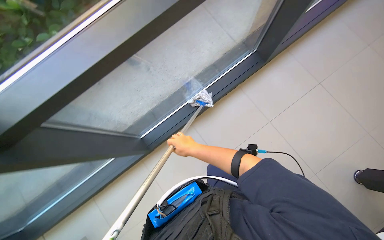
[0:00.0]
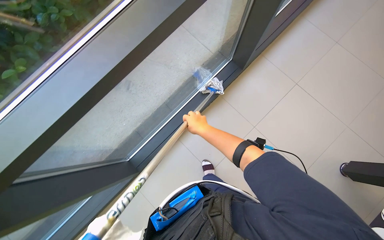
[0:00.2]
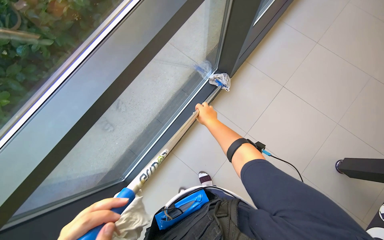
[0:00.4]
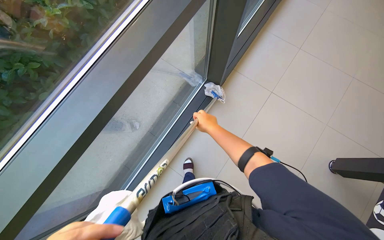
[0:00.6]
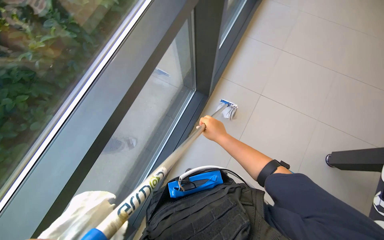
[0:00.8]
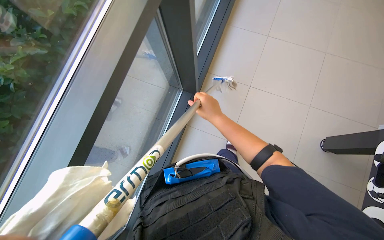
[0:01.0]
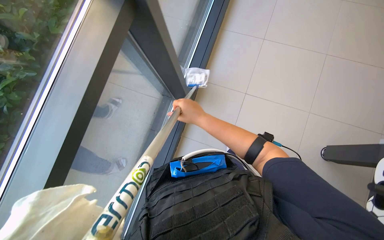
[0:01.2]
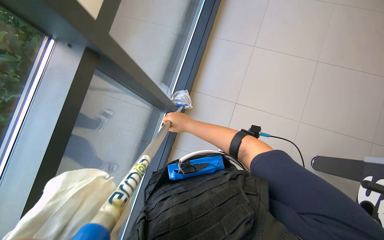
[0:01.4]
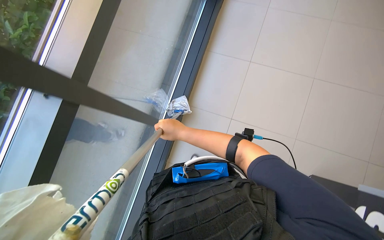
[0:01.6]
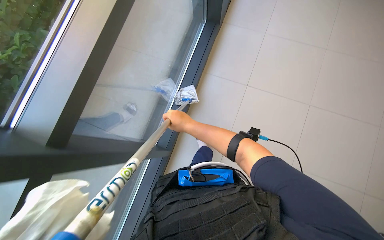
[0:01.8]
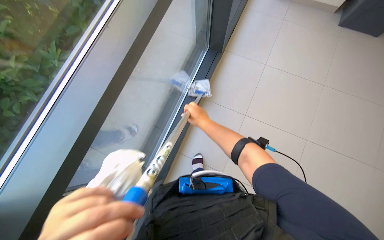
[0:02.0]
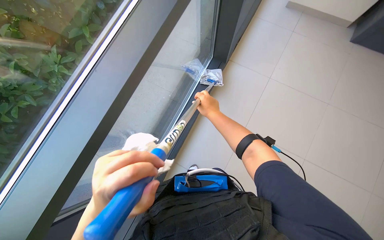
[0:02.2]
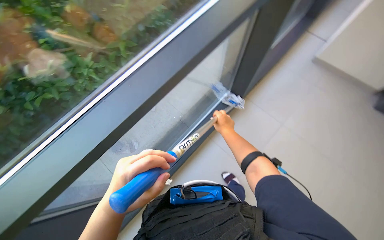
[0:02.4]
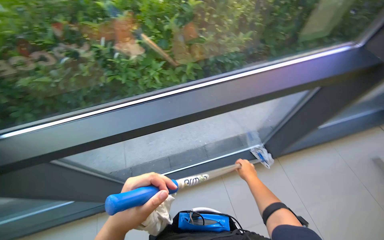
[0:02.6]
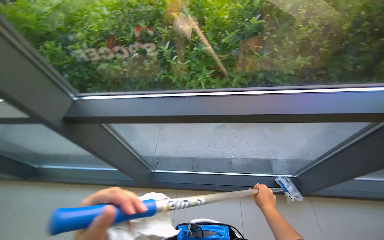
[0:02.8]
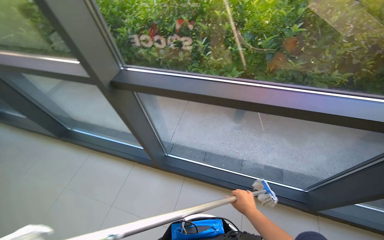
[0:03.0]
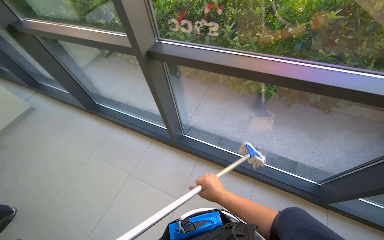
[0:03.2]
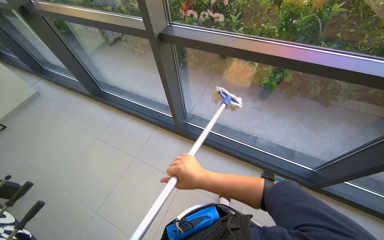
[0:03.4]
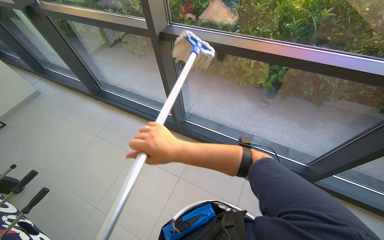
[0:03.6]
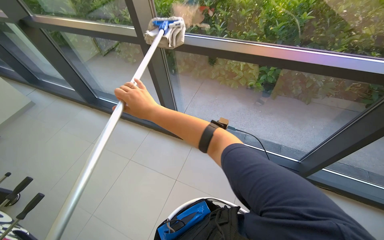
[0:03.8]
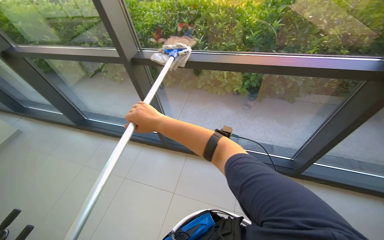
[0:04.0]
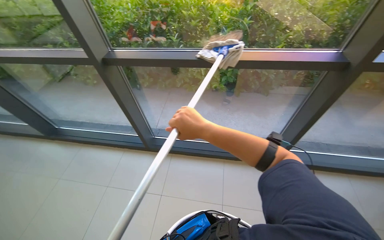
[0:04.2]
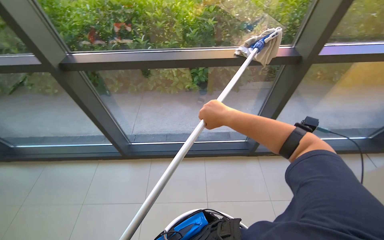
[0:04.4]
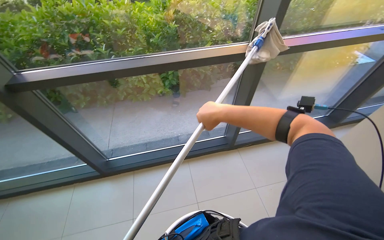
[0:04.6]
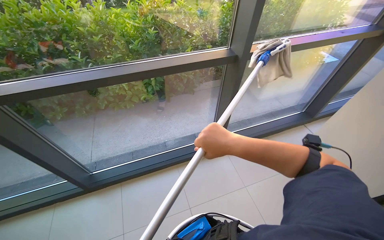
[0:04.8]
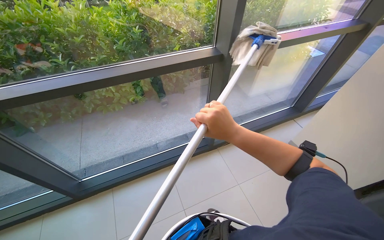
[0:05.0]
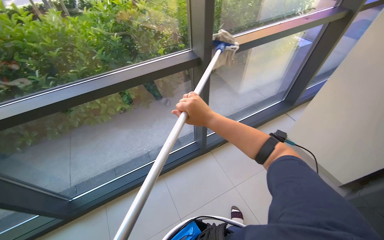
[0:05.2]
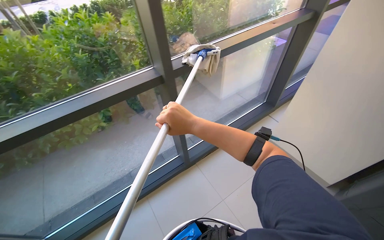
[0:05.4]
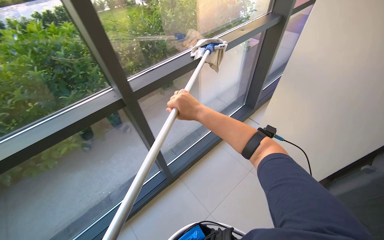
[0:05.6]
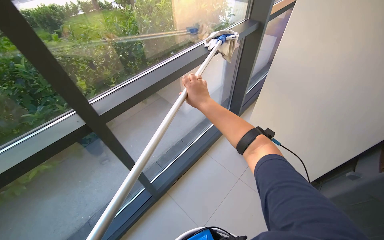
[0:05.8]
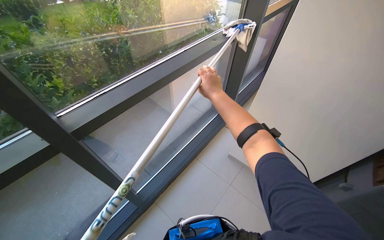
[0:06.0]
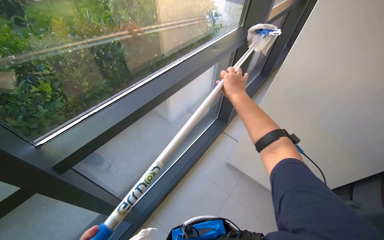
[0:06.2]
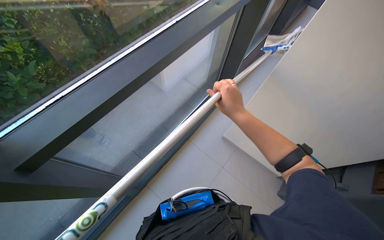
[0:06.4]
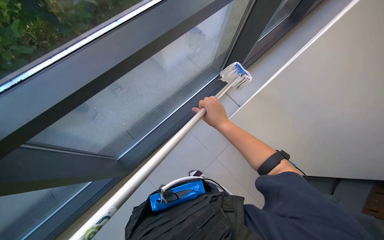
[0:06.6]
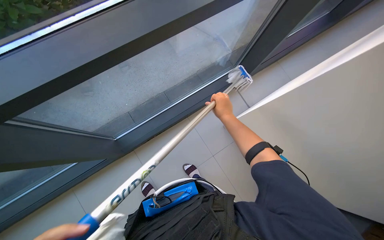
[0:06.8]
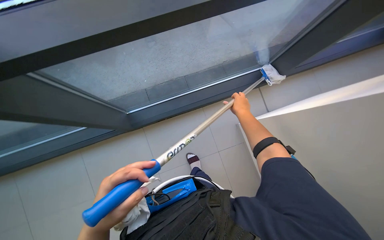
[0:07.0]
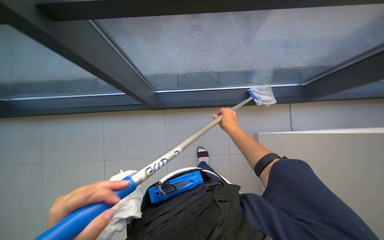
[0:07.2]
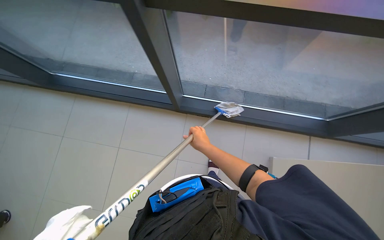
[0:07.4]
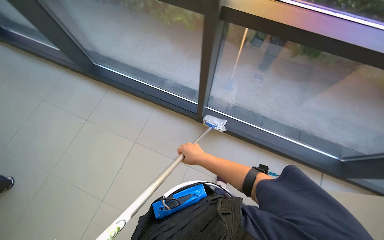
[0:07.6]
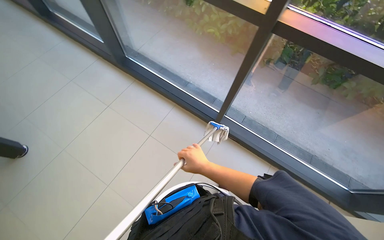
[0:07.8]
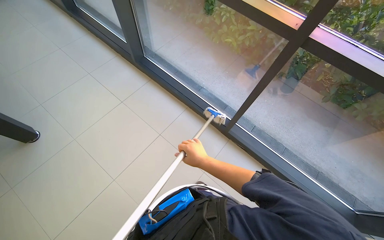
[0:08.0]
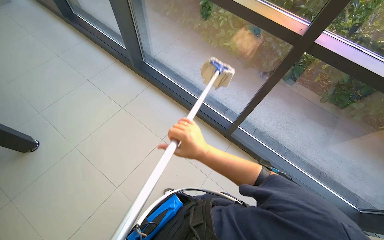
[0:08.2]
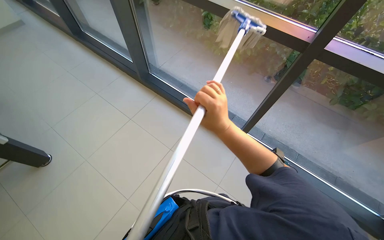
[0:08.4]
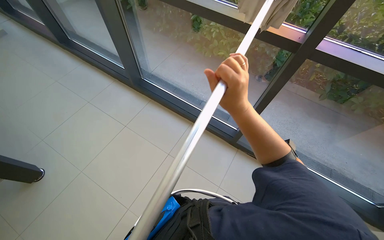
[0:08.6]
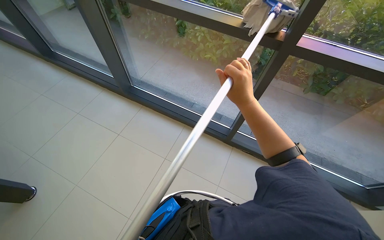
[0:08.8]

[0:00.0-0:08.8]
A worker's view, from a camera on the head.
Job: cleaning windows.
The whole recording: Cleaning glass windows. The worker cleans the large glass windows with a mop tool.
0:00.0 to 0:01.4: The view pans to the left by approximately 15 degrees. The camera pitches downward, by about 20 degrees.
0:01.4 to 0:03.0: The head rotates about 80 degrees to the left.
0:03.0 to 0:04.4: The head rotates approximately 20 degrees to the right.
0:04.4 to 0:05.8: The wearer moves some 70 cm. The wearer looks about 45 degrees further to the right.
0:05.8 to 0:07.4: The camera is carried some 50 cm. The wearer looks some 30 degrees further downward. The scene turns roughly 30 degrees clockwise in the picture.
0:07.4 to 0:08.8: The head travels some 60 cm. The view tilts about 15 degrees upward.

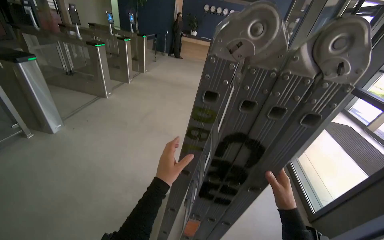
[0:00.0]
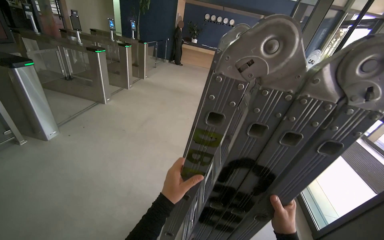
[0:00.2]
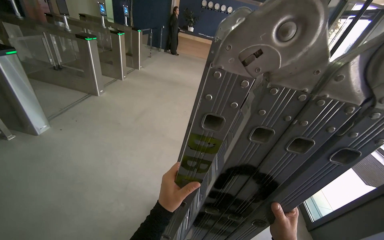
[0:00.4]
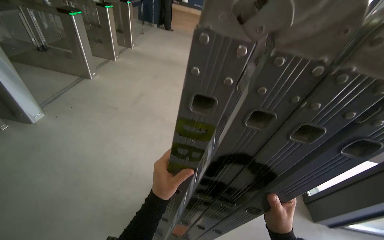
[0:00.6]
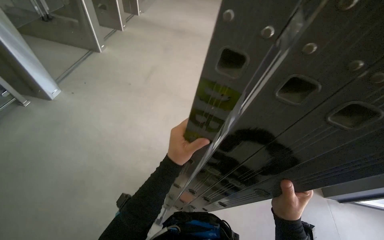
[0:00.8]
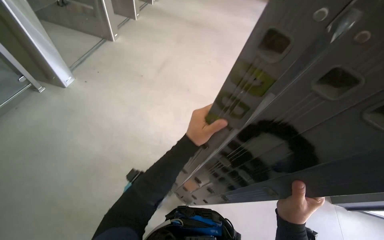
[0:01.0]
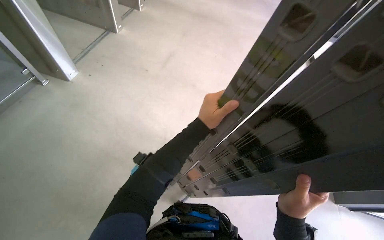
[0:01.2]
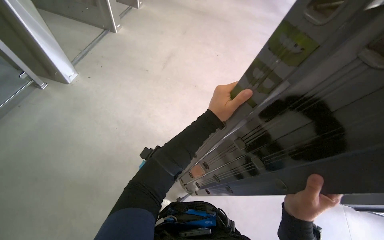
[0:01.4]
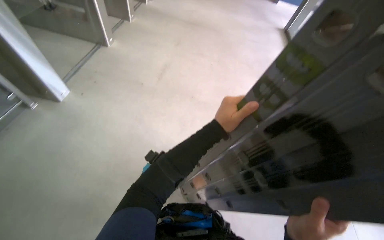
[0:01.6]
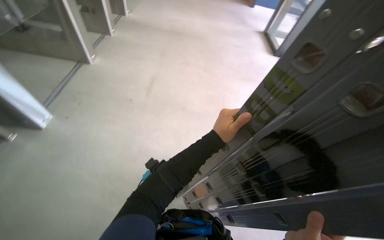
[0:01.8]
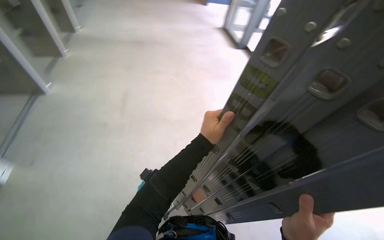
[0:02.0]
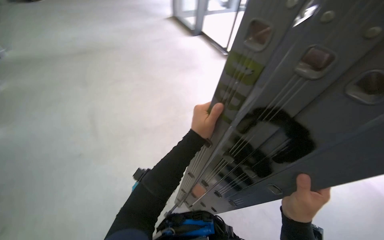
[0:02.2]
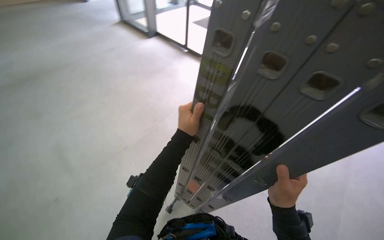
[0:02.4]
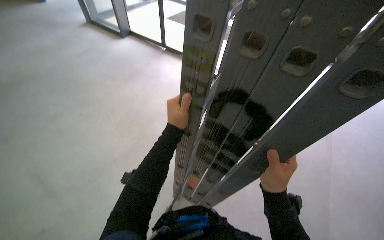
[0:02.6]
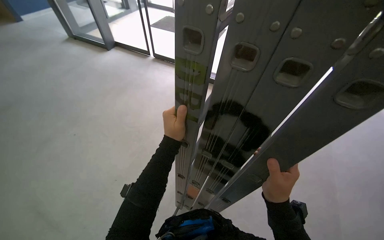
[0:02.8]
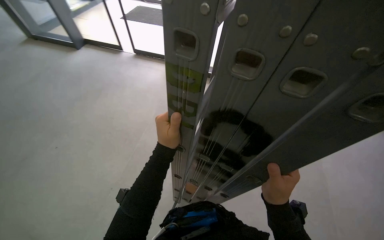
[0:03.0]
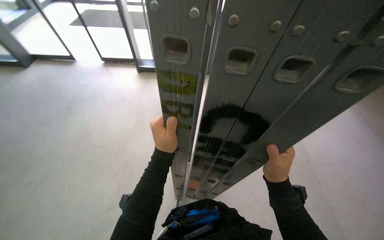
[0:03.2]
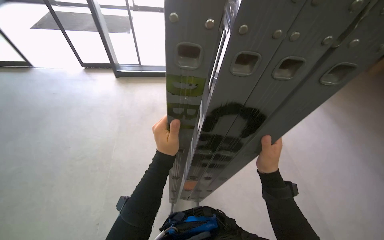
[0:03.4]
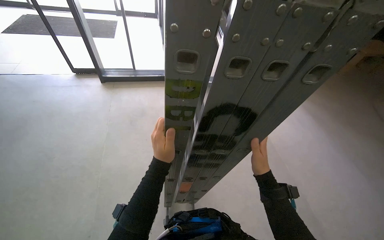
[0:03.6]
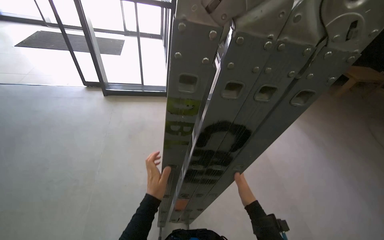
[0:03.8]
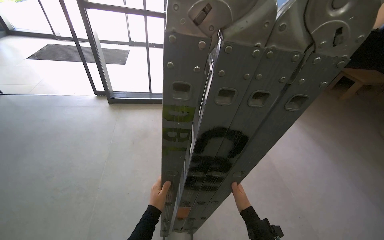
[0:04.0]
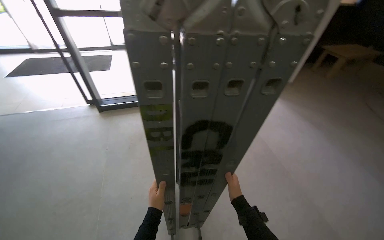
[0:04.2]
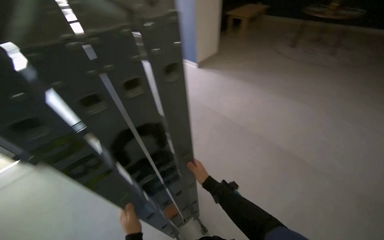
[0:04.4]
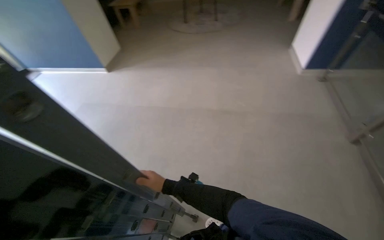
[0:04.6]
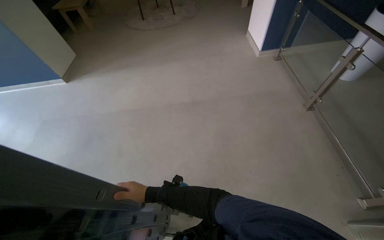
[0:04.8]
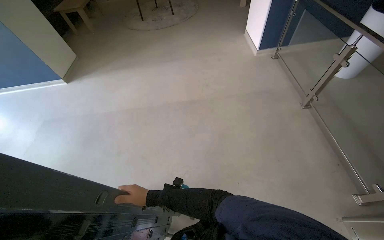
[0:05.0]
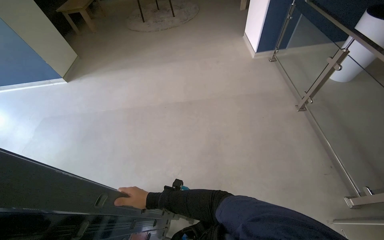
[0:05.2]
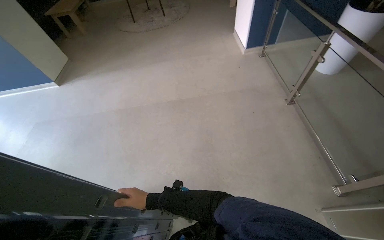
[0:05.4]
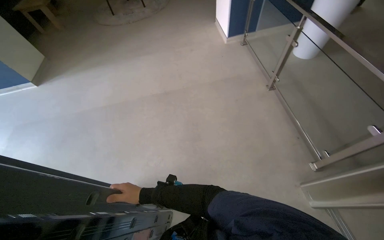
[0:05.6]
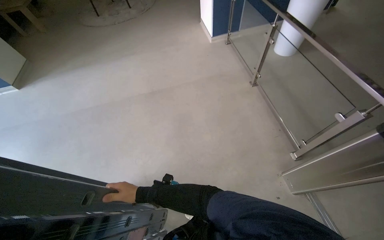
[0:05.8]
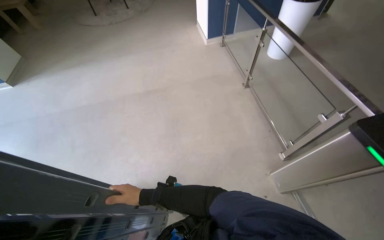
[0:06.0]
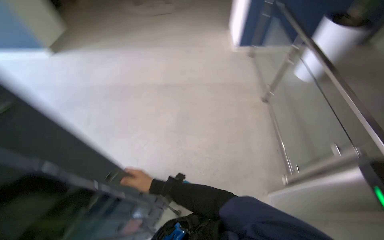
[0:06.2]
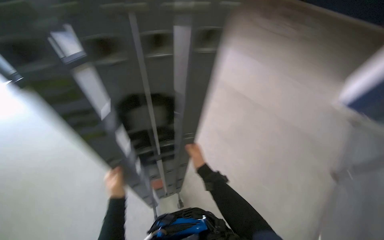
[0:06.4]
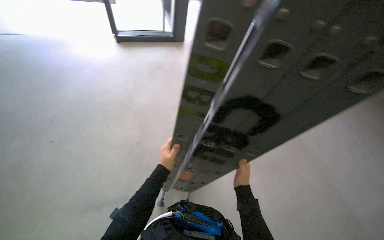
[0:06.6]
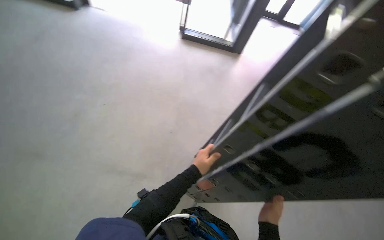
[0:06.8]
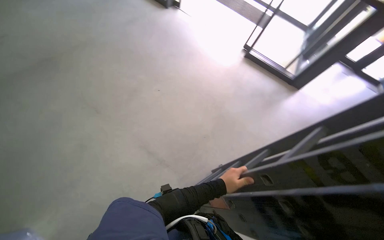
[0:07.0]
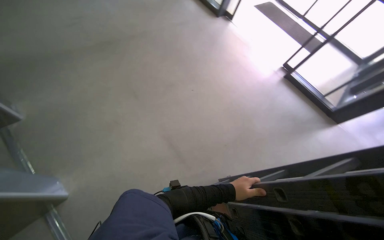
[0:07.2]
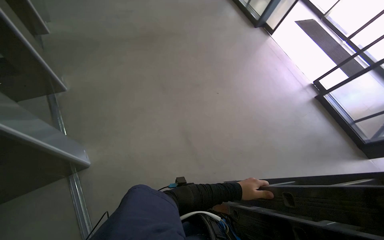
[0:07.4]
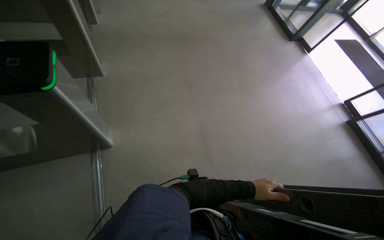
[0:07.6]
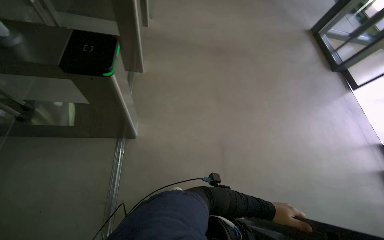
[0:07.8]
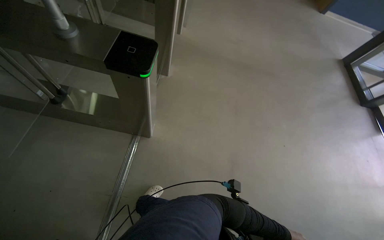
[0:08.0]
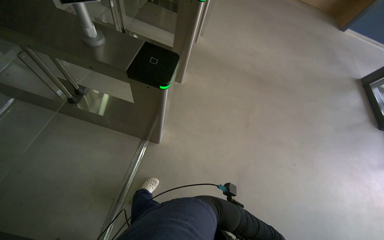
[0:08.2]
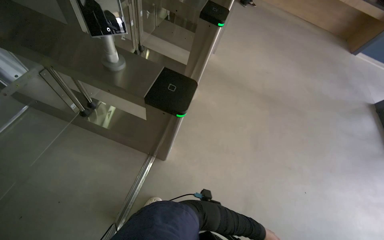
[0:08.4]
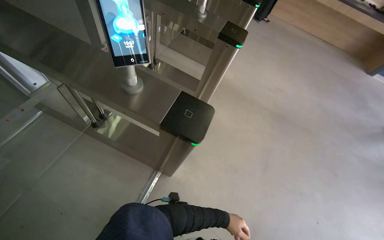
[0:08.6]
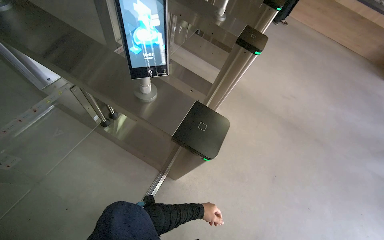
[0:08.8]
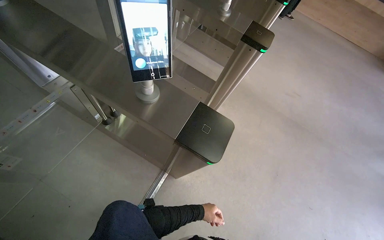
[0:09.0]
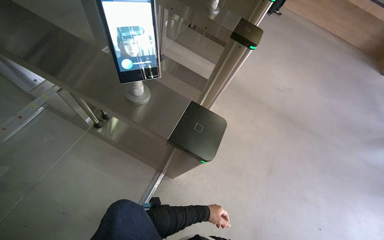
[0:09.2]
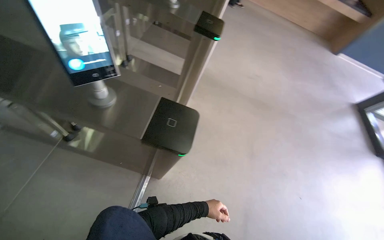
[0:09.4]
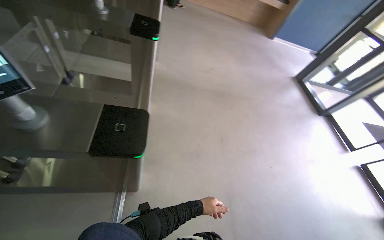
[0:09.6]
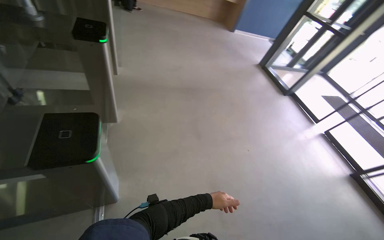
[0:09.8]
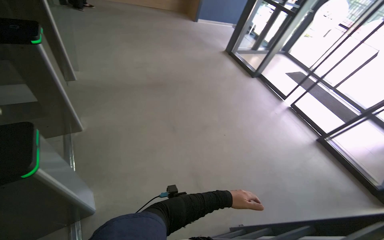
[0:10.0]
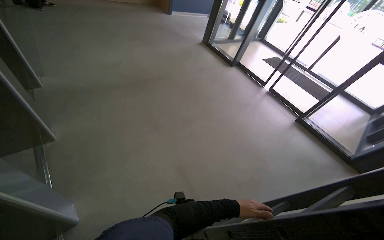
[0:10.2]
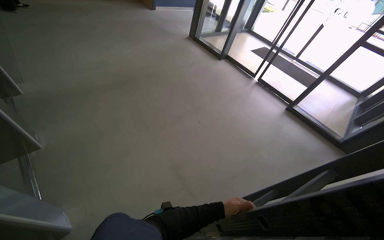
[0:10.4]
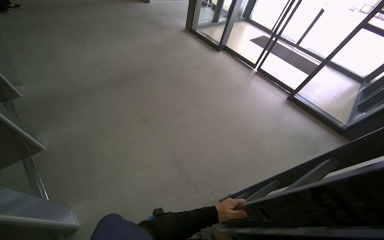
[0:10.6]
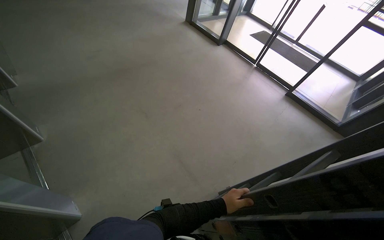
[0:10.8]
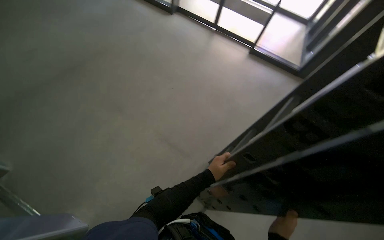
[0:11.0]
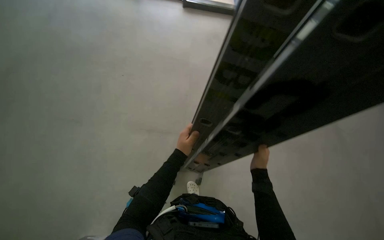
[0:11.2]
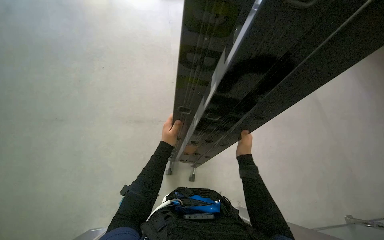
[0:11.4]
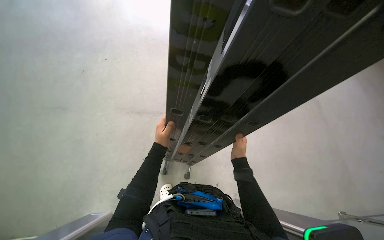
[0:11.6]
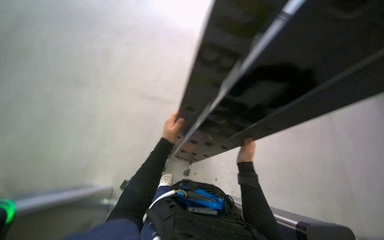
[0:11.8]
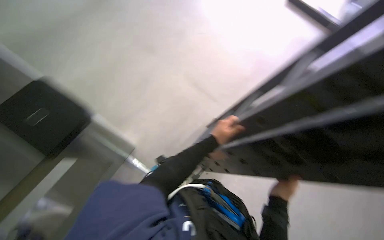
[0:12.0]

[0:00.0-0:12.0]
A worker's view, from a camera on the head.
Job: organizing items.
The whole recording: Carrying a folded ladder. The worker carries a folded ladder through the building.
0:00.0 to 0:01.6: The view tilts about 20 degrees downward. The left hand moves to the right and up the picture, about 20 cm.
0:01.6 to 0:03.0: The head turns to the right by roughly 35 degrees.
0:03.0 to 0:04.4: The head rotates roughly 45 degrees to the right.
0:04.4 to 0:06.0: The wearer's head swings approximately 65 degrees to the right.
0:06.0 to 0:07.6: The head turns to the left by roughly 170 degrees. The camera pitches upward, by some 15 degrees.
0:07.6 to 0:09.0: The camera travels roughly 50 cm. The wearer looks some 45 degrees further to the left.
0:09.0 to 0:10.4: The wearer moves some 60 cm. The wearer looks roughly 70 degrees further to the right.
0:10.4 to 0:12.0: The wearer looks some 25 degrees further to the right. The view tips downward by roughly 30 degrees.
